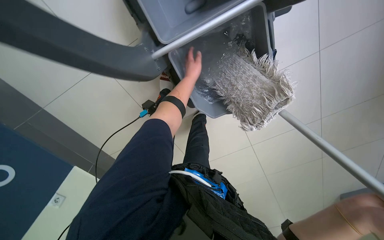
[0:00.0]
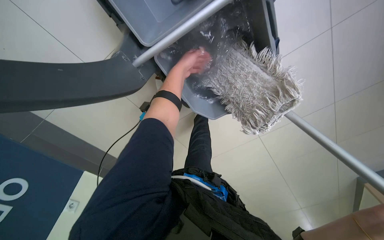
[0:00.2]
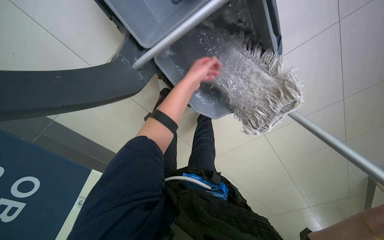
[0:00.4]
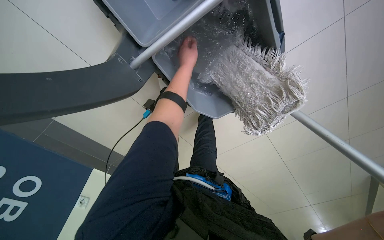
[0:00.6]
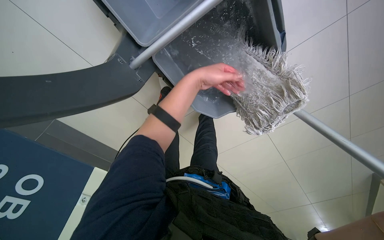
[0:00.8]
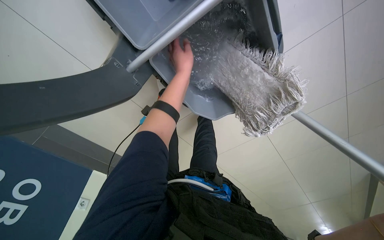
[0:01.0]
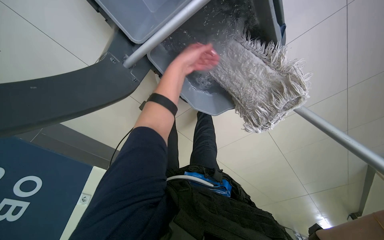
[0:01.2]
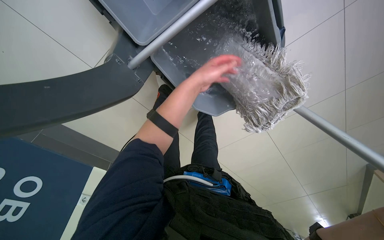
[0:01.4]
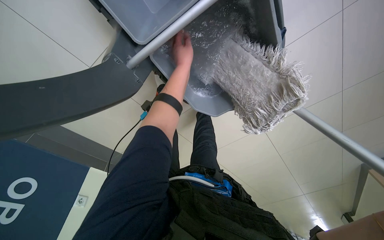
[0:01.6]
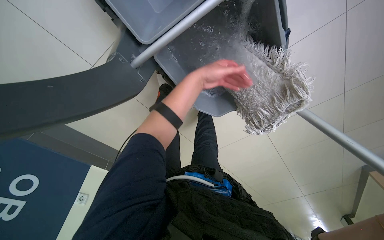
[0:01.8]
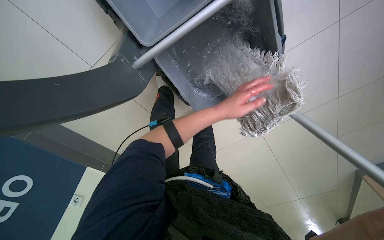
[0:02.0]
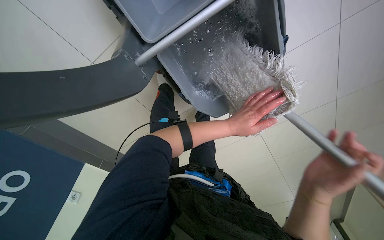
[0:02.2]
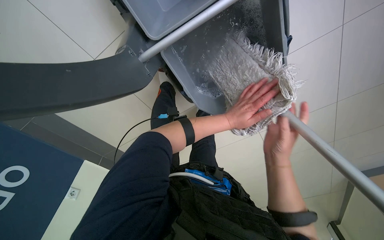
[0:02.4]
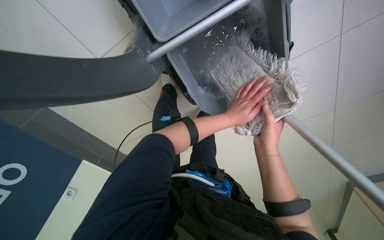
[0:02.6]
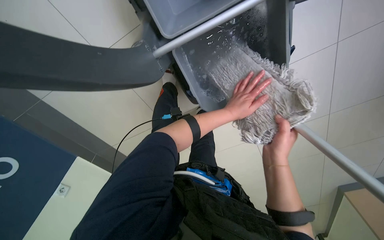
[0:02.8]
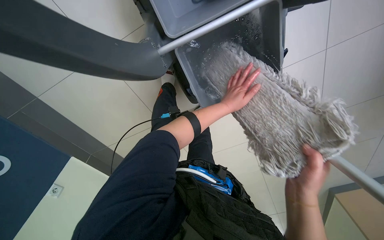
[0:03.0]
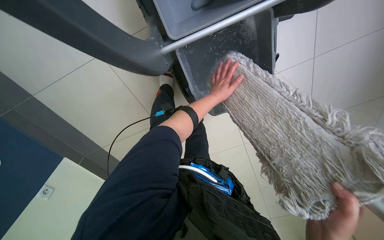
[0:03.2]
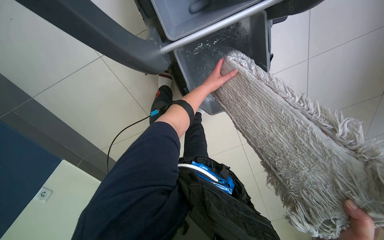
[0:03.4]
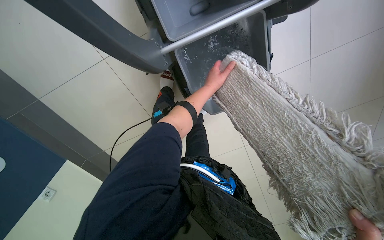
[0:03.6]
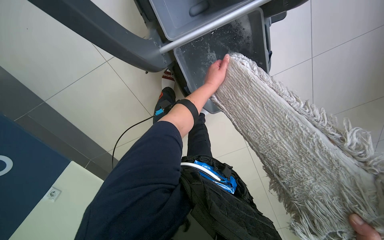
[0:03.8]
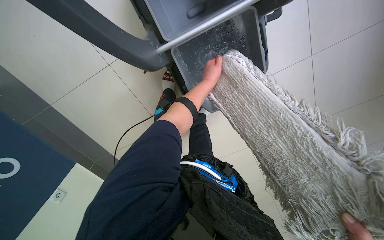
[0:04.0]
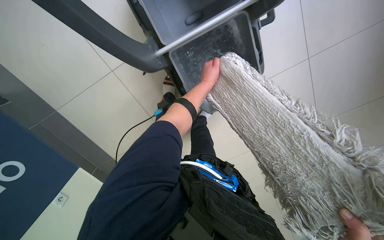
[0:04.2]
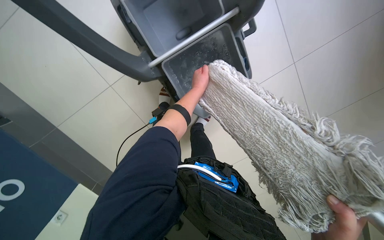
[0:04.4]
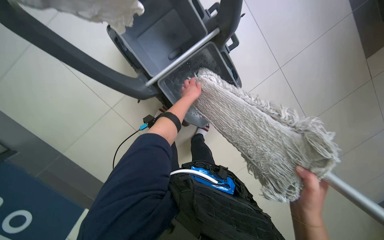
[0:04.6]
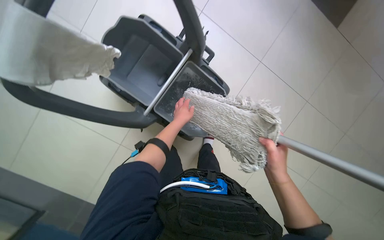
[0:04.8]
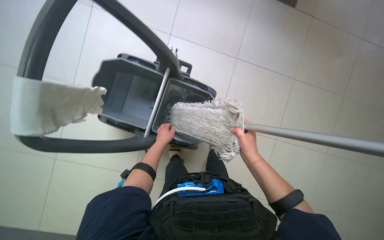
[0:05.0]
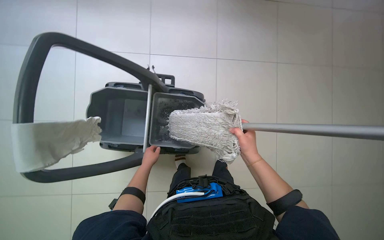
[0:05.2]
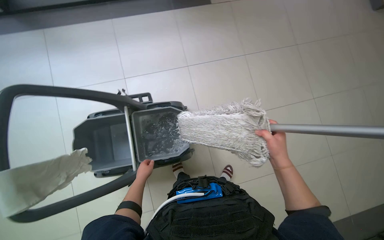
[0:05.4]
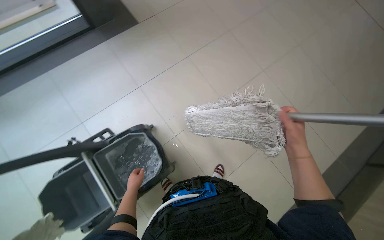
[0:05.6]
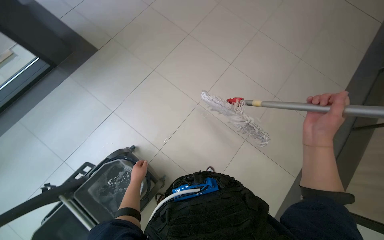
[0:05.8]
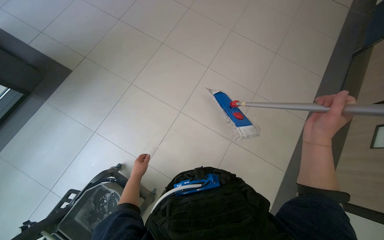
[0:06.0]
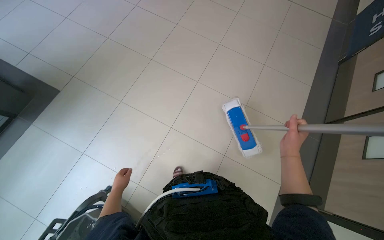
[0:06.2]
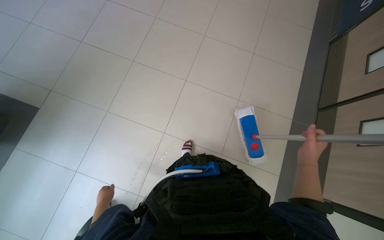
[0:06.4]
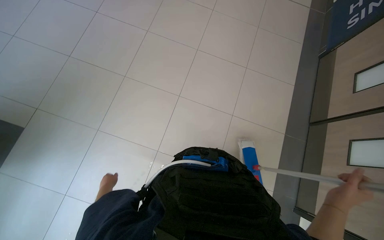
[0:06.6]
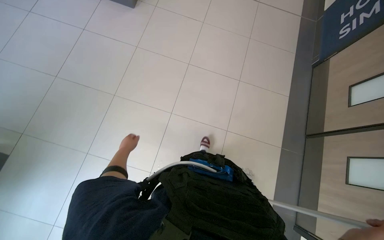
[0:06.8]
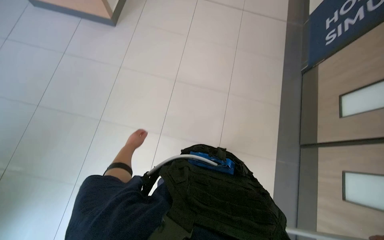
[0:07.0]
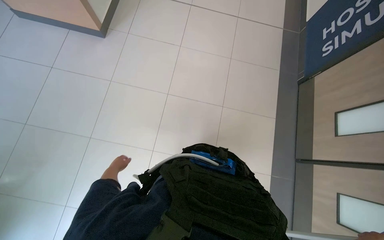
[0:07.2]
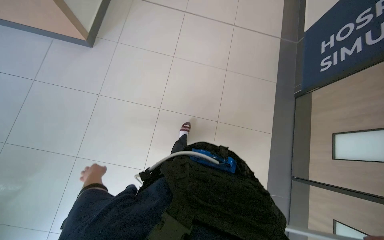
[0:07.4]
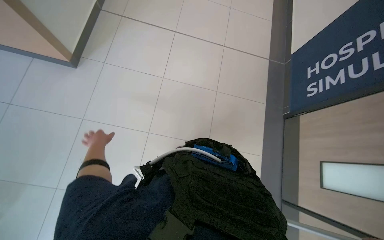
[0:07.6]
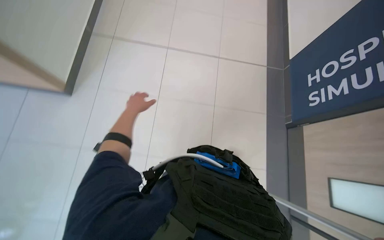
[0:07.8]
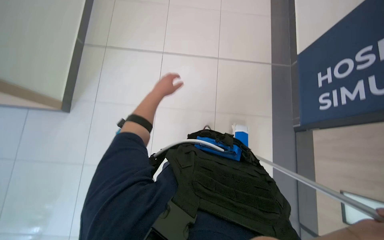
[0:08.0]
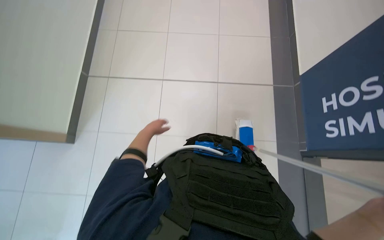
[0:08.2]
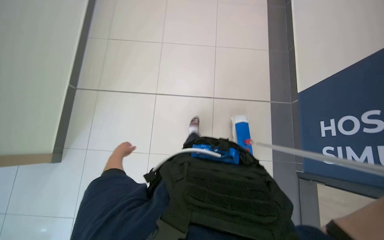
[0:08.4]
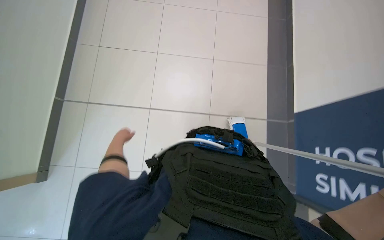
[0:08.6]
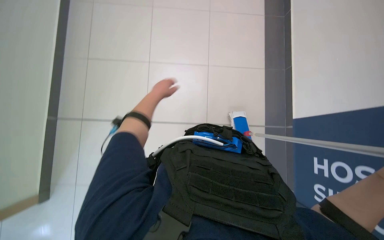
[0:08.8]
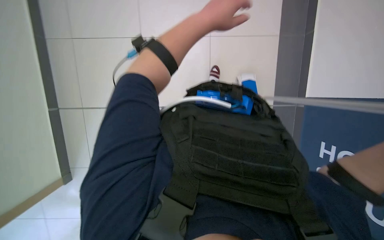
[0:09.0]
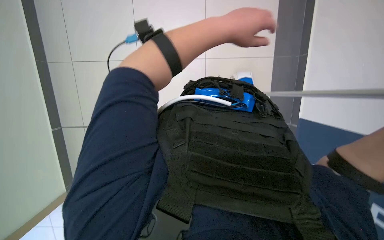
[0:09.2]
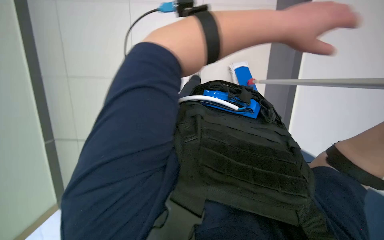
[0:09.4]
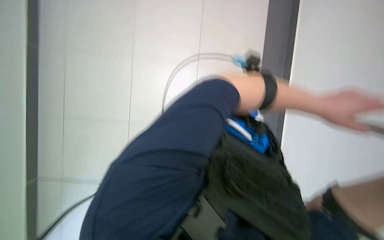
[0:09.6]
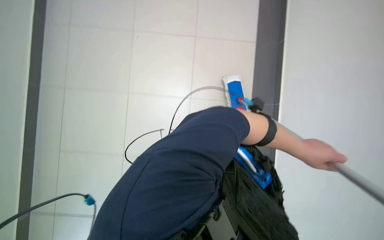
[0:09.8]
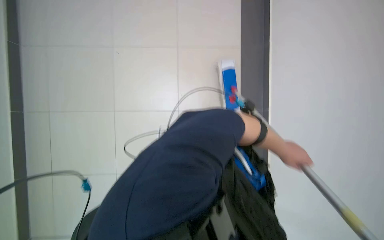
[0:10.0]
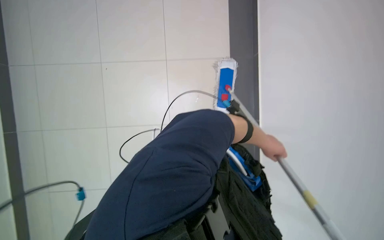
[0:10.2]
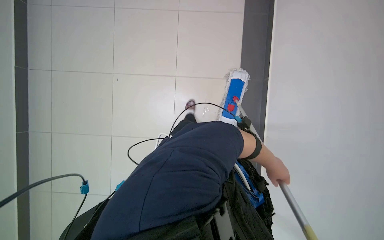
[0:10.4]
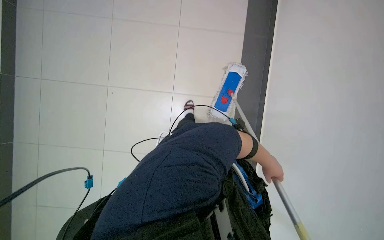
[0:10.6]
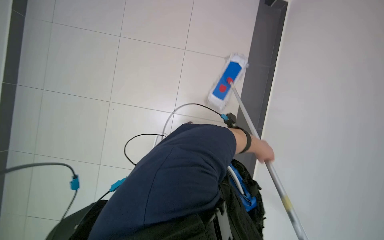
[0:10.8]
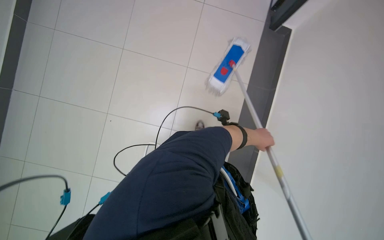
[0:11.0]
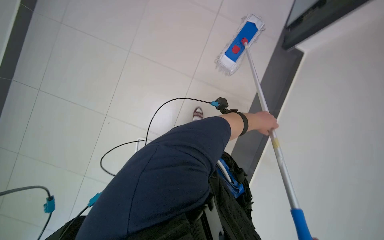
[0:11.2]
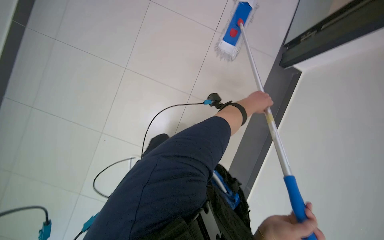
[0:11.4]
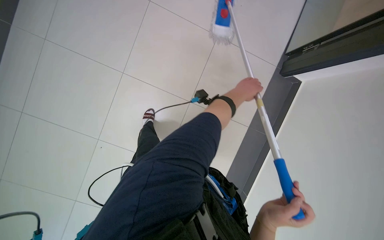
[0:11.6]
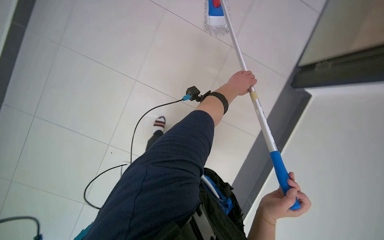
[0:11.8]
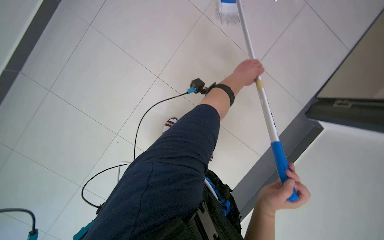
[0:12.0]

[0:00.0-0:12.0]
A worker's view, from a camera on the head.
Job: mopping floor.
The whole recording: Mopping tiled floor. The worker mops the tiled floor, occasionally moving the mop bucket and cleaning the mop head.
0:01.6 to 0:03.0: The left hand shifts roughly 20 cm down the picture and to the right.
0:03.0 to 0:04.4: The left hand is displaced up the picture by roughly 10 cm.
0:06.0 to 0:07.6: The camera travels about 1 m.
0:07.6 to 0:09.0: The camera travels some 90 cm. The view tips downward by approximately 15 degrees.

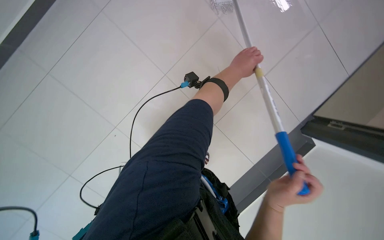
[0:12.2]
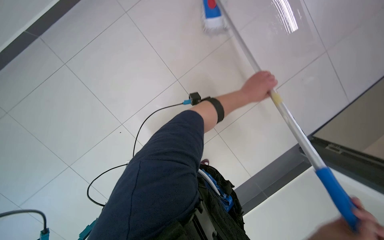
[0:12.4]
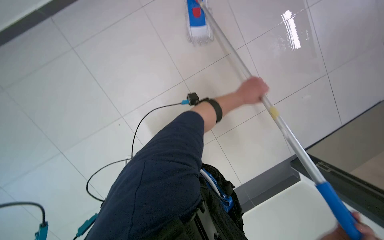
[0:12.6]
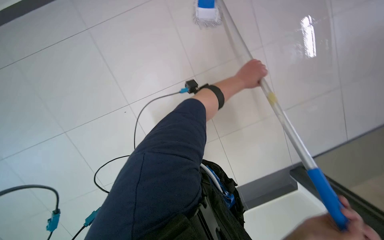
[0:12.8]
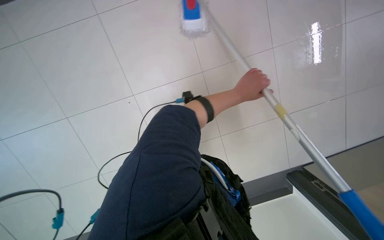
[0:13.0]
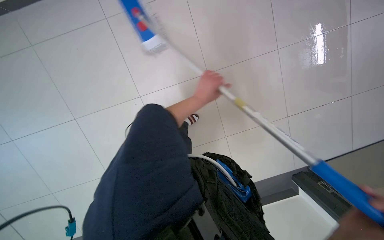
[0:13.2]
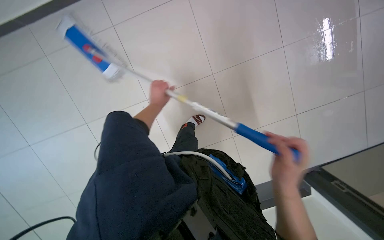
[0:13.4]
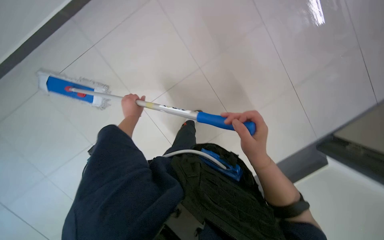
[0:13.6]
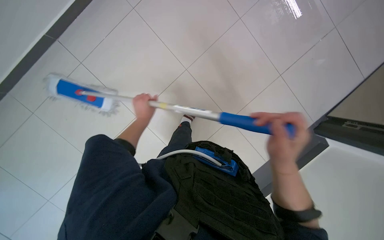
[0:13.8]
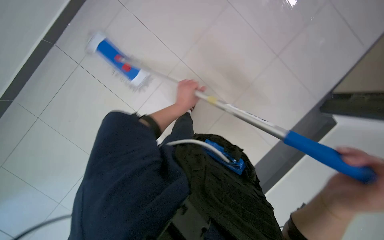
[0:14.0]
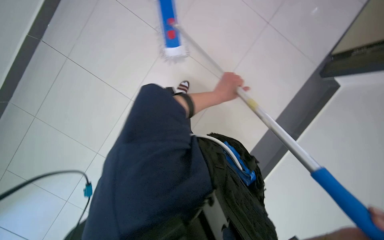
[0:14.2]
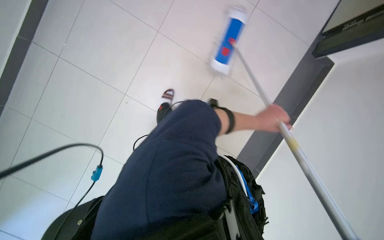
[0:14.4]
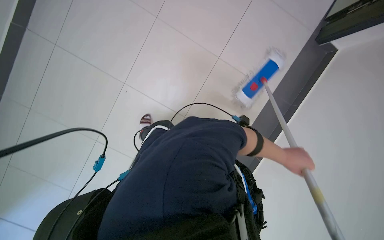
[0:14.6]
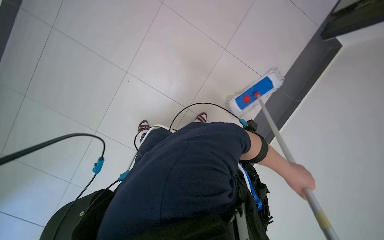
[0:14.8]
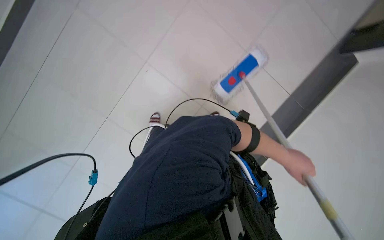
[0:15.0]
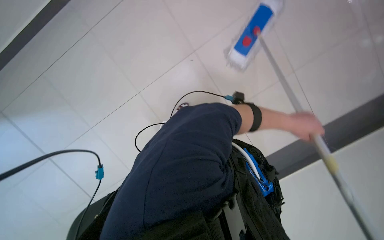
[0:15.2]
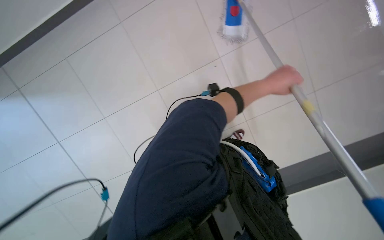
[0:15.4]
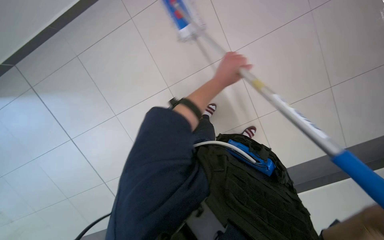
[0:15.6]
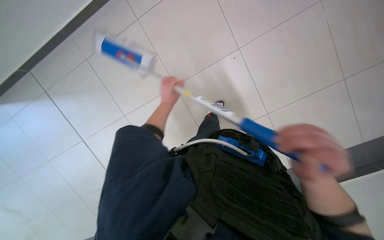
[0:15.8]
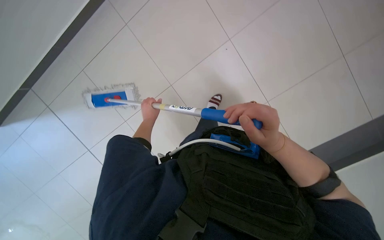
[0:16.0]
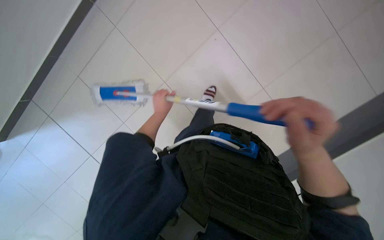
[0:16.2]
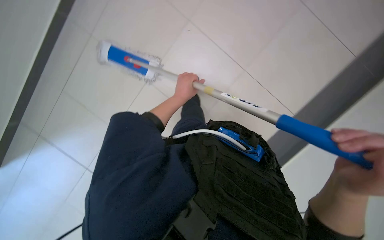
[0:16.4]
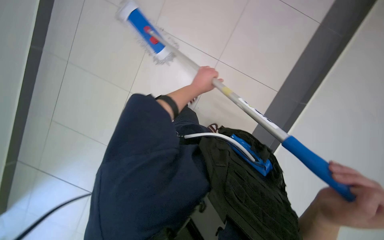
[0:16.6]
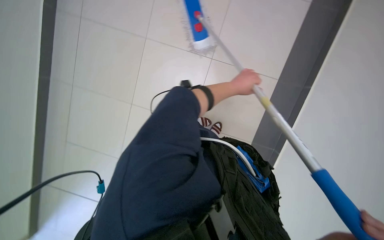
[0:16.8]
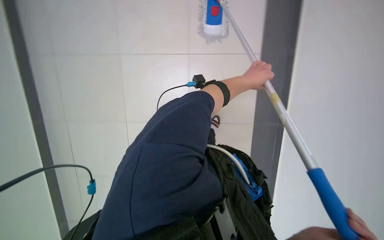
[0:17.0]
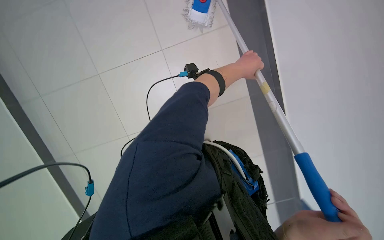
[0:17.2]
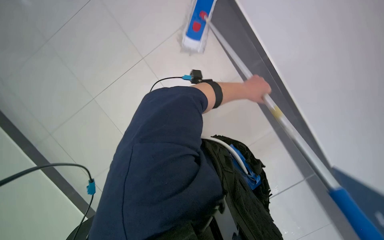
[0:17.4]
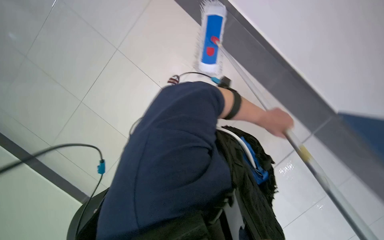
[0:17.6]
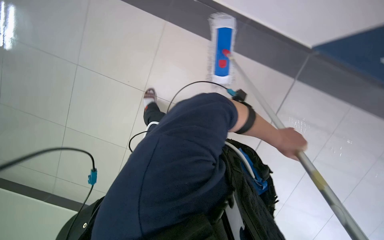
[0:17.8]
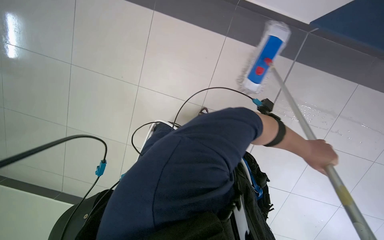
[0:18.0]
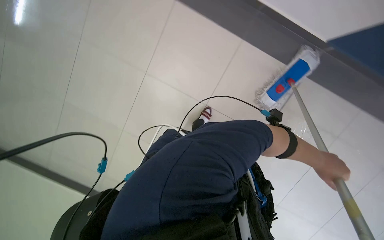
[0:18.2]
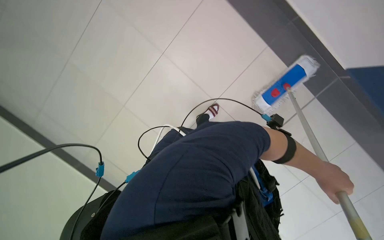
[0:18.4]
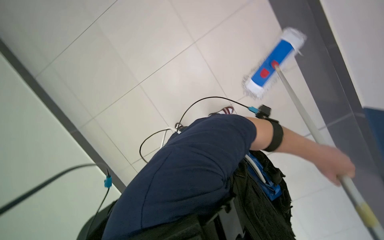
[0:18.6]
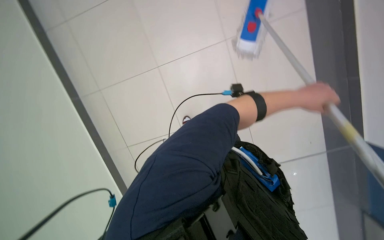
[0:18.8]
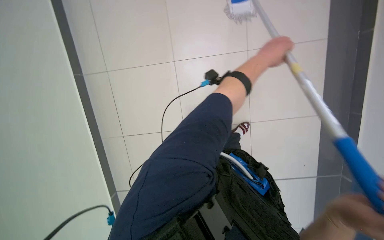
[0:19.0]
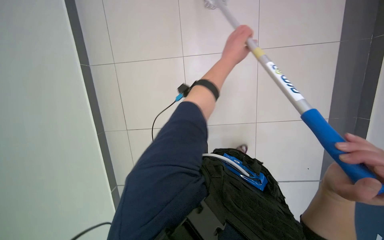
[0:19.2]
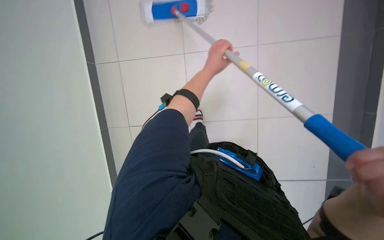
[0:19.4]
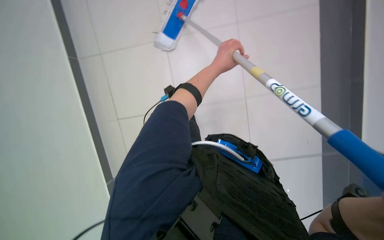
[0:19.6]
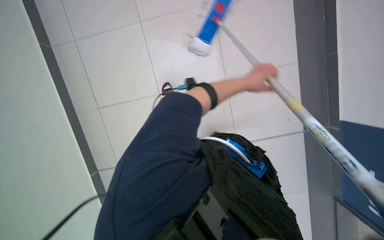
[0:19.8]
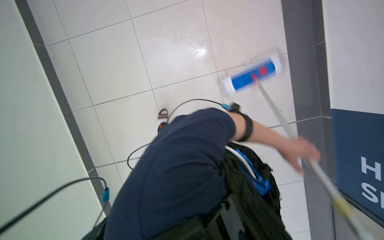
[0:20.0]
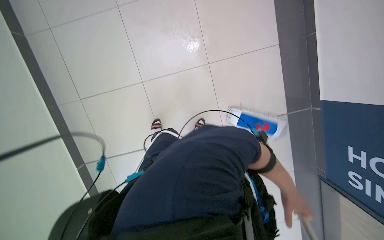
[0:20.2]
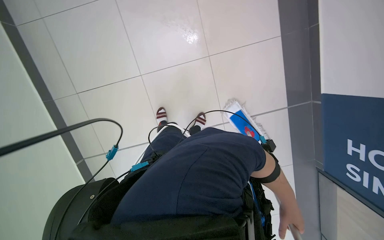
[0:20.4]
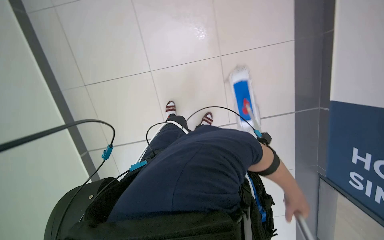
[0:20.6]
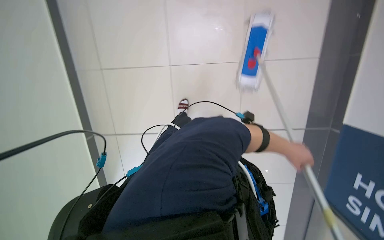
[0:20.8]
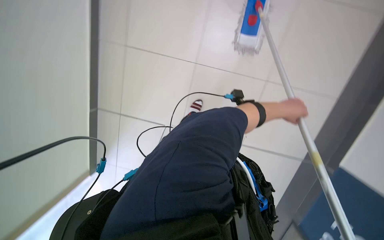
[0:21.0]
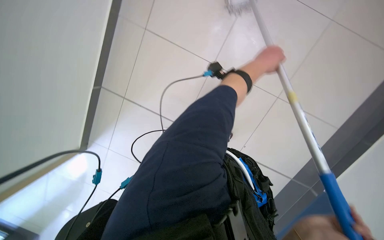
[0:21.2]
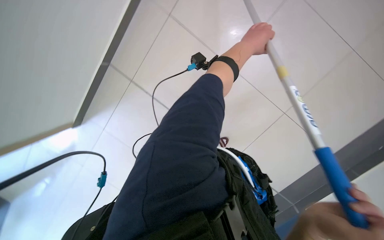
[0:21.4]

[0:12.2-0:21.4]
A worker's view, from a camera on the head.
Job: mopping floor.
The whole recording: Mopping tiled floor. The worker mops the tiled floor, occasionally moving the mop bucket and cleaning the mop head.
0:12.2 to 0:13.8: The left hand shifts about 35 cm to the left.
0:13.8 to 0:15.2: The view tips downward by approximately 15 degrees.
0:16.8 to 0:18.4: The view tips upward by approximately 15 degrees. The left hand moves to the right and down the picture, approximately 35 cm.
0:18.4 to 0:19.8: The camera is aimed approximately 25 degrees further to the left. The wearer looks some 15 degrees further downward. Everything in view rotates approximately 30 degrees counterclockwise.
0:19.8 to 0:21.4: The wearer moves roughly 70 cm.
